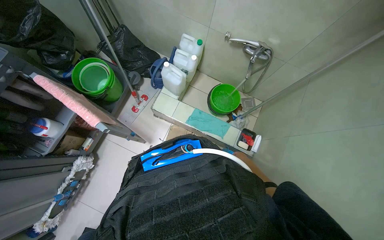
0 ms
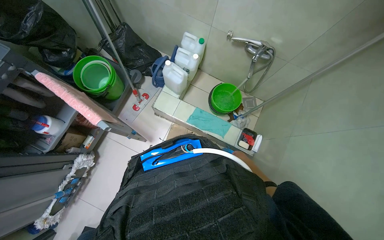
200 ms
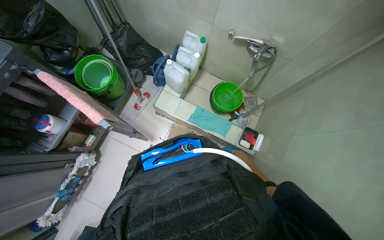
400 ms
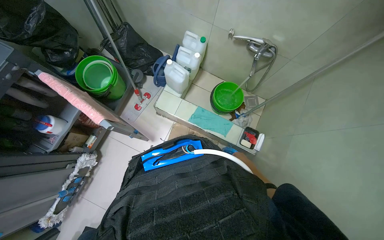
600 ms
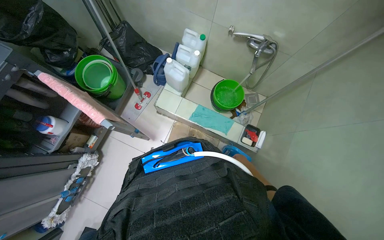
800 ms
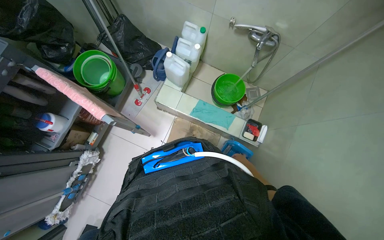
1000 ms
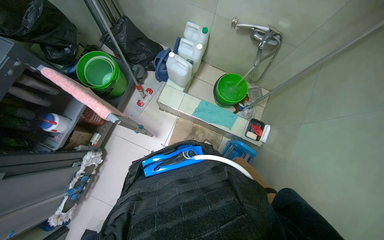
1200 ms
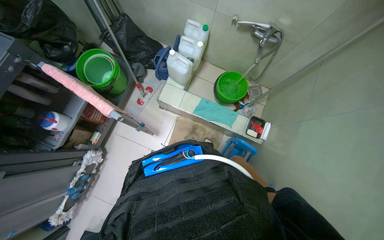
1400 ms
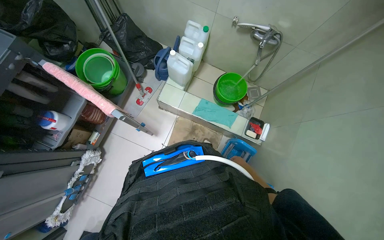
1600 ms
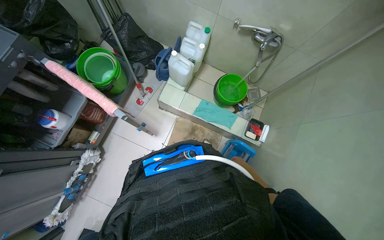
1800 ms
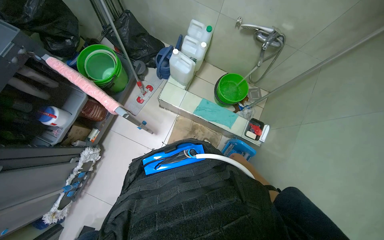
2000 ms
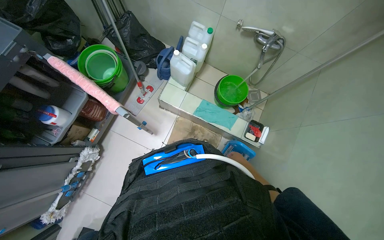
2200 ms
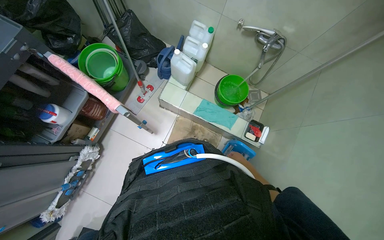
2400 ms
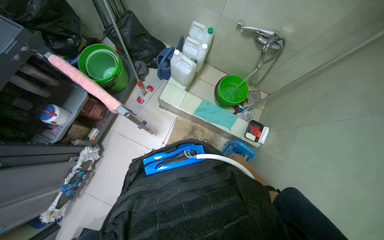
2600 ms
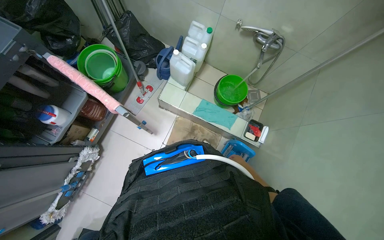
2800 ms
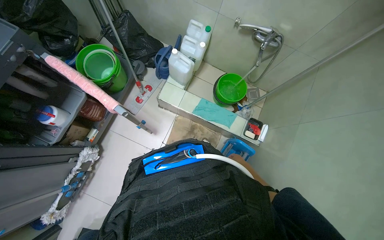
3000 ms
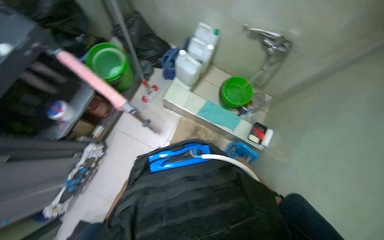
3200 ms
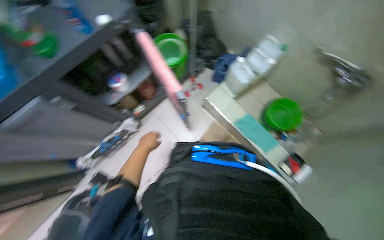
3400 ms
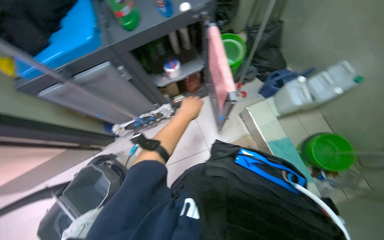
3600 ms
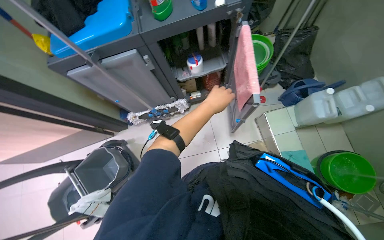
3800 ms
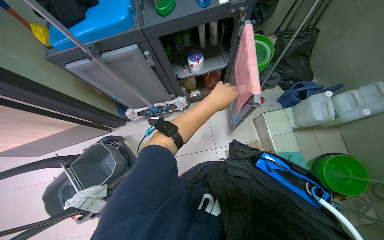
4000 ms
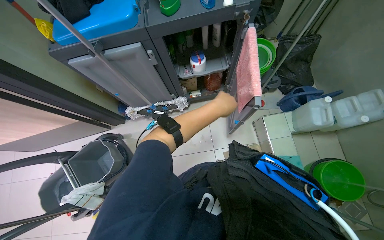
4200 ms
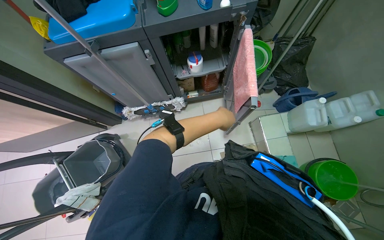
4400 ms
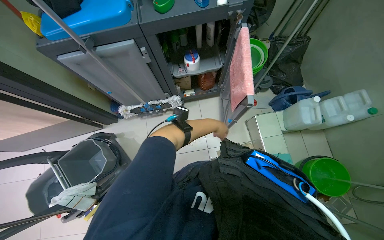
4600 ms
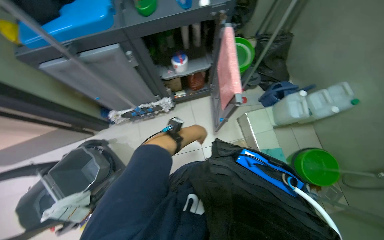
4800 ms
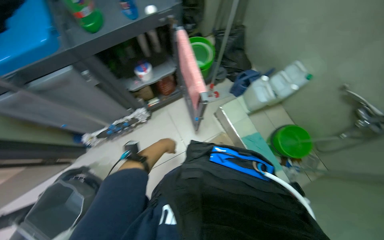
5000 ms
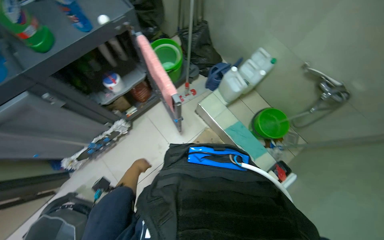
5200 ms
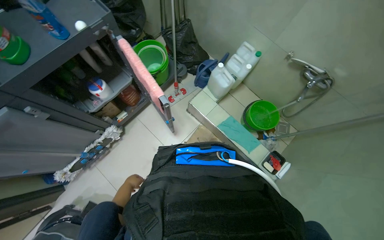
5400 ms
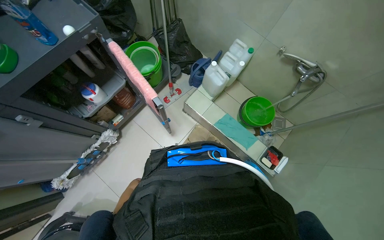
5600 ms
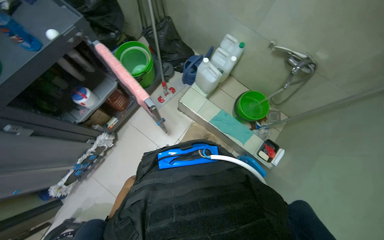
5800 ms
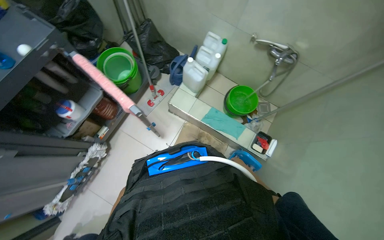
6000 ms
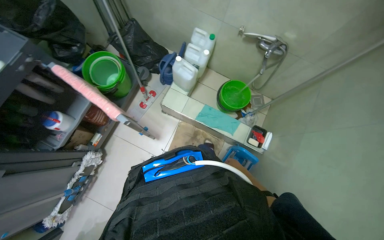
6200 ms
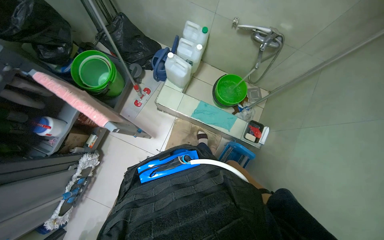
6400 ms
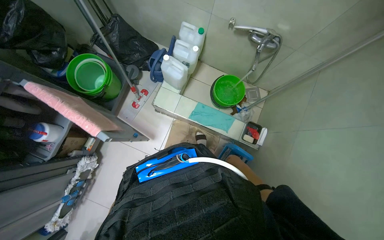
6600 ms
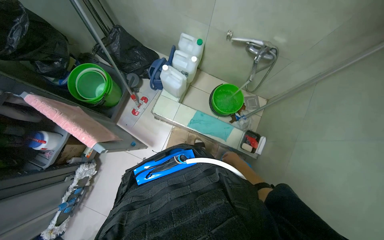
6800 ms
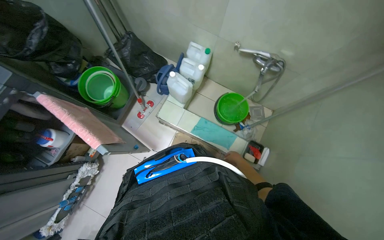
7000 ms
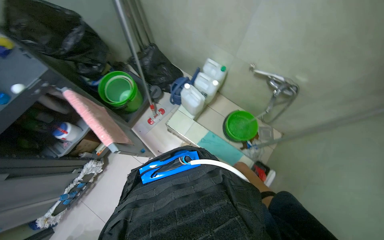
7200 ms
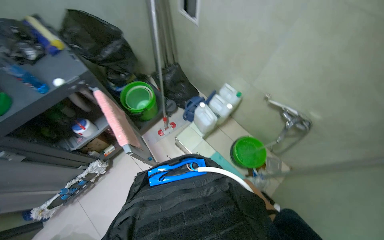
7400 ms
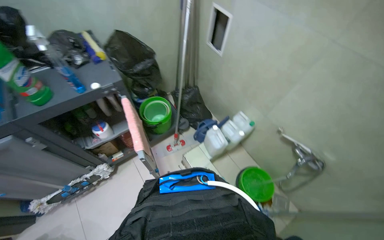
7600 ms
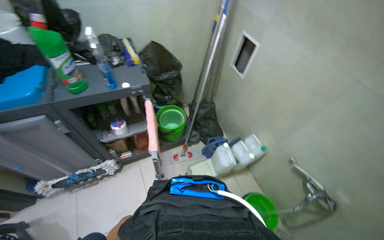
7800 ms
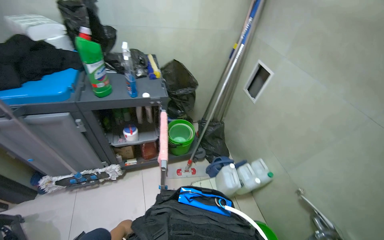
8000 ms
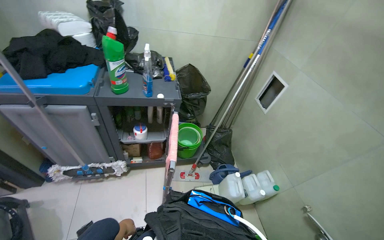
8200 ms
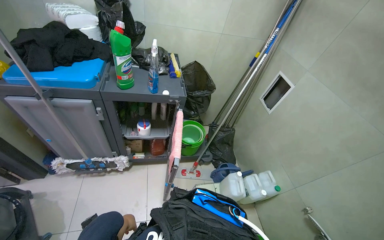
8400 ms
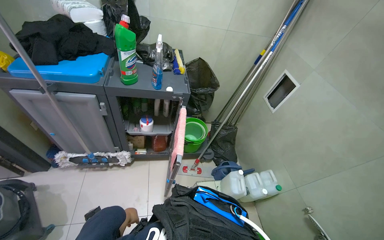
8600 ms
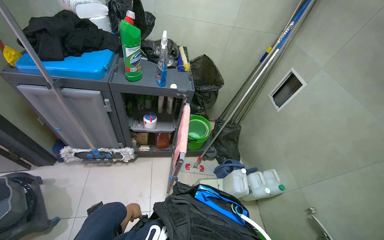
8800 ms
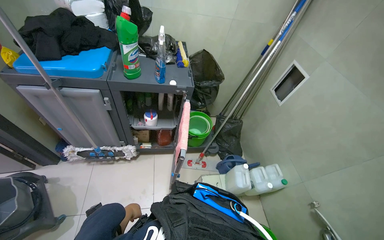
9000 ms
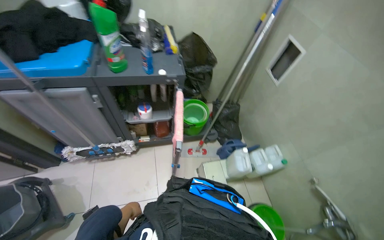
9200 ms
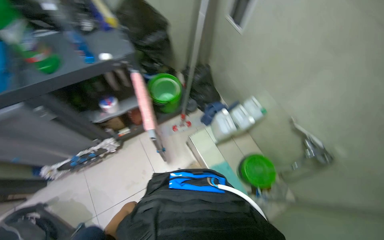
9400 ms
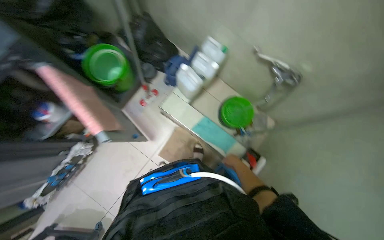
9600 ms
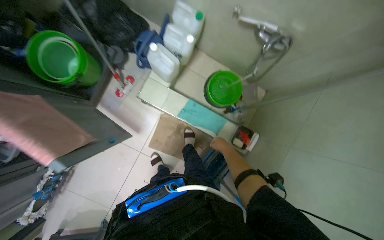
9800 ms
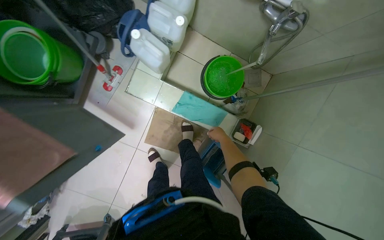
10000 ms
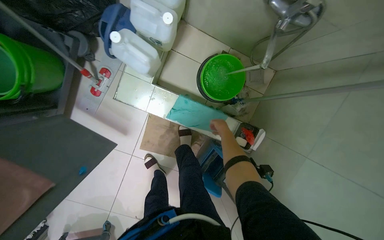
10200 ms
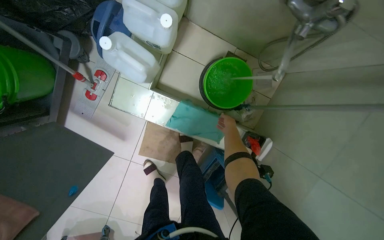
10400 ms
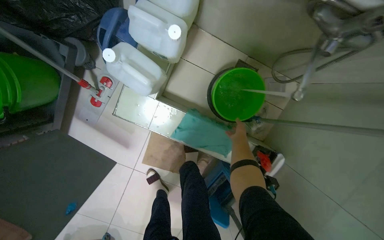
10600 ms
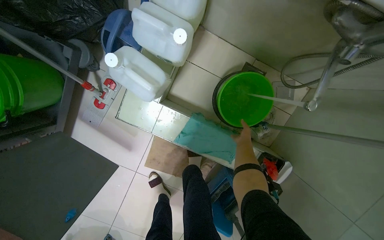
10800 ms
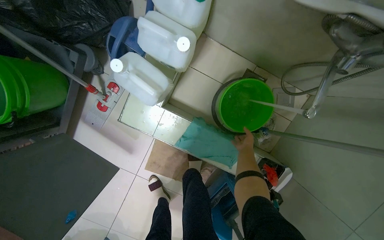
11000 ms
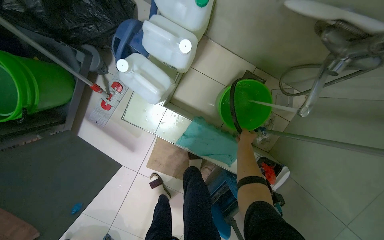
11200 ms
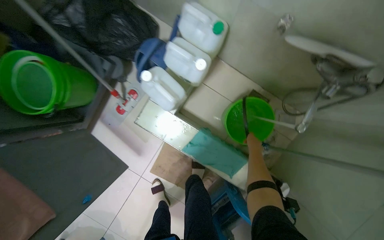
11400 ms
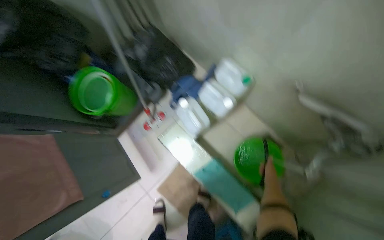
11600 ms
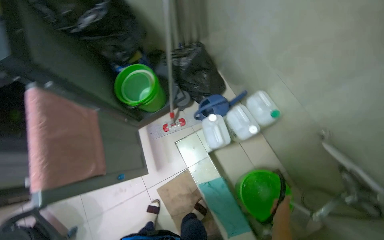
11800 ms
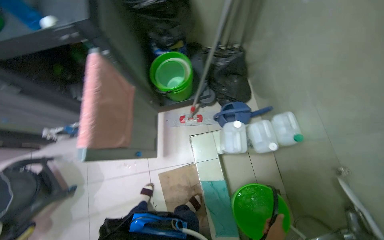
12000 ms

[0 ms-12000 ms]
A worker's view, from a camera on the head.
Job: preparing cleaning supplies.
The whole recording: Preparing cleaning equipment. The worker fills the mop bucket with water, assembles the mop, gathers cleaning cloths and spray bottles, and organizes towels.
3000 ms to 4400 ms: The wearer looks roughly 55 degrees further to the left.
4400 ms to 6000 ms: The wearer's head swings some 50 degrees to the right.
7600 ms to 9000 ms: The wearer looks some 30 degrees further to the left.
9000 ms to 10400 ms: The wearer moves about 80 cm. The wearer looks roughly 60 degrees further to the right. The view tips downward by some 55 degrees.
10400 ms to 12000 ms: The wearer looks some 60 degrees further to the left. The wearer looks approximately 20 degrees further upward.

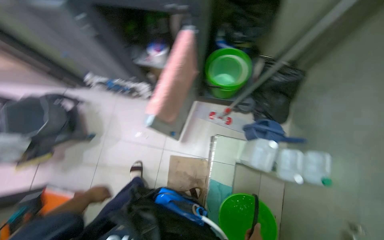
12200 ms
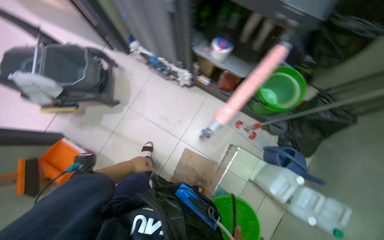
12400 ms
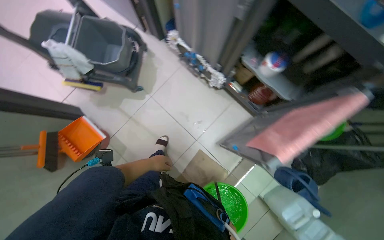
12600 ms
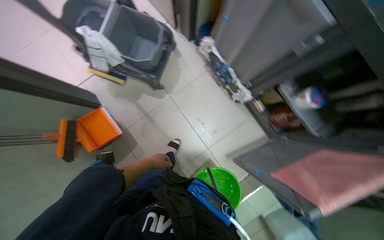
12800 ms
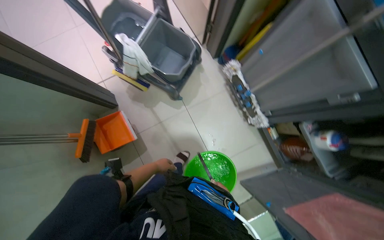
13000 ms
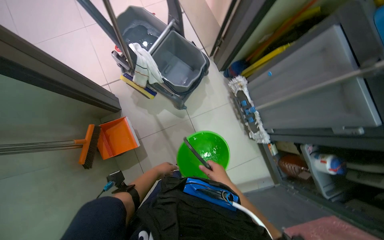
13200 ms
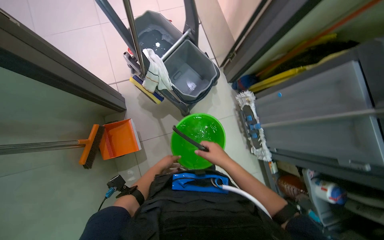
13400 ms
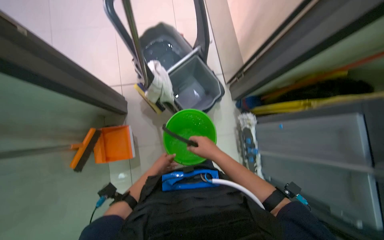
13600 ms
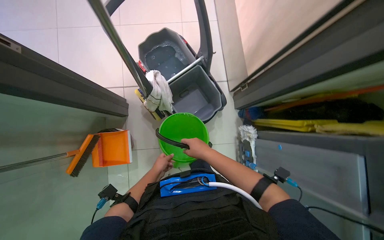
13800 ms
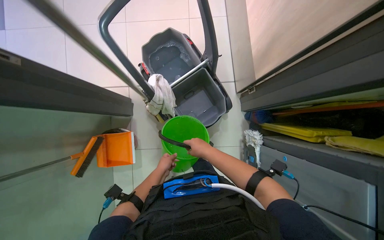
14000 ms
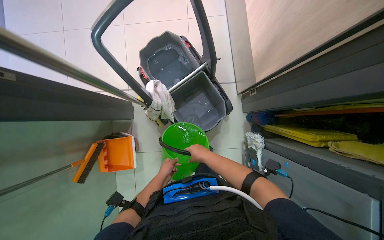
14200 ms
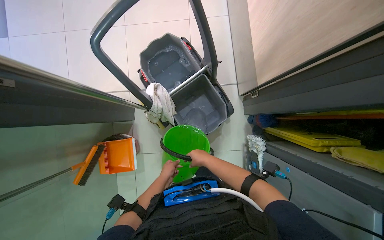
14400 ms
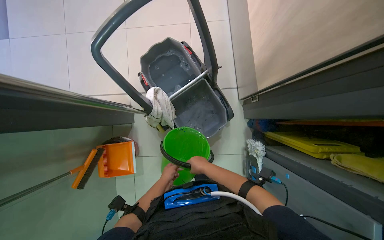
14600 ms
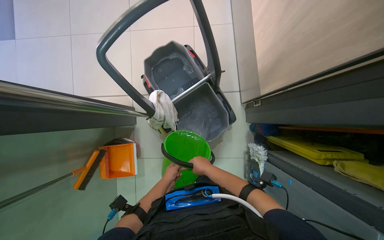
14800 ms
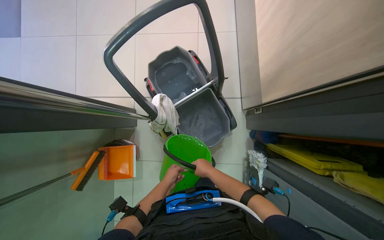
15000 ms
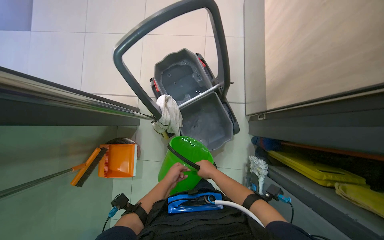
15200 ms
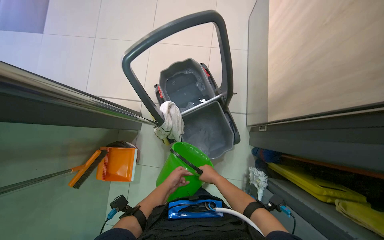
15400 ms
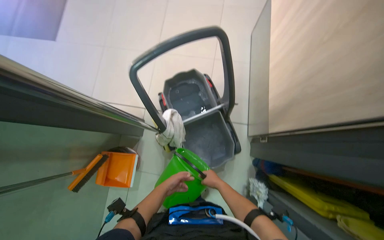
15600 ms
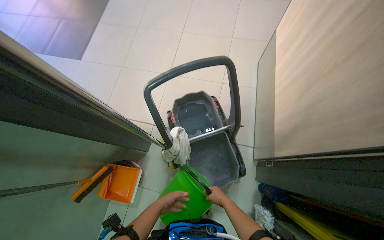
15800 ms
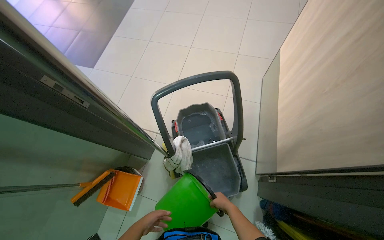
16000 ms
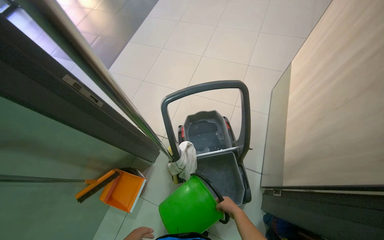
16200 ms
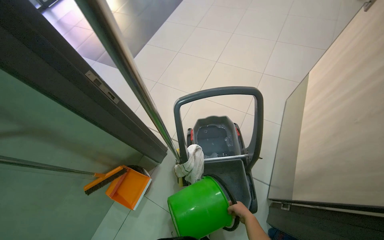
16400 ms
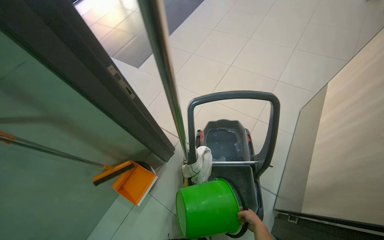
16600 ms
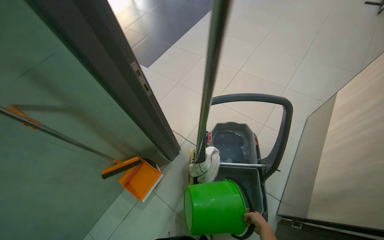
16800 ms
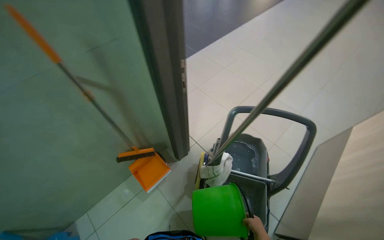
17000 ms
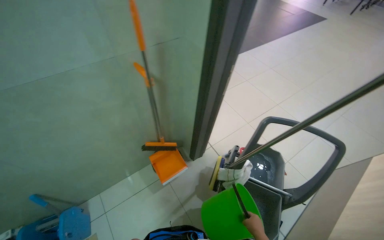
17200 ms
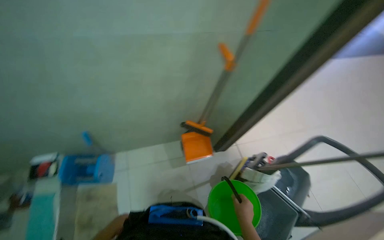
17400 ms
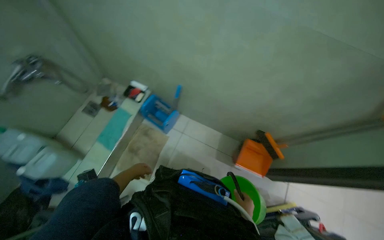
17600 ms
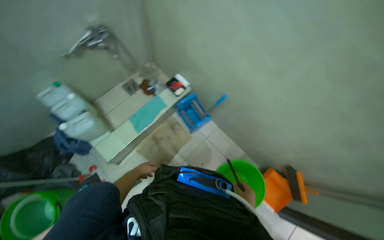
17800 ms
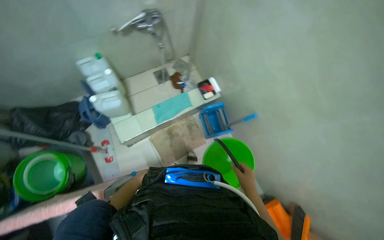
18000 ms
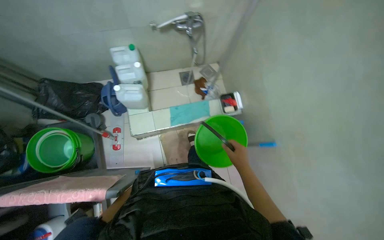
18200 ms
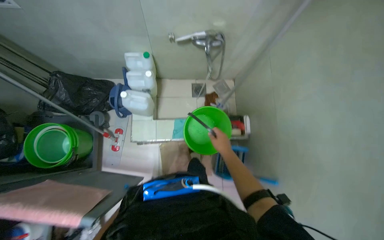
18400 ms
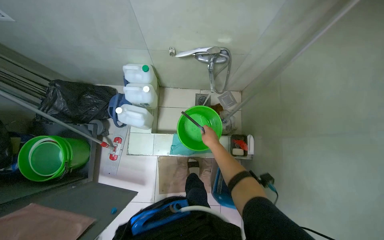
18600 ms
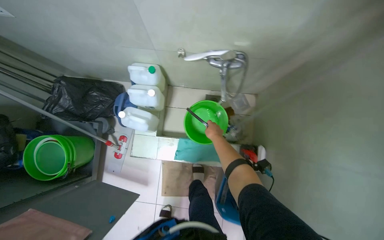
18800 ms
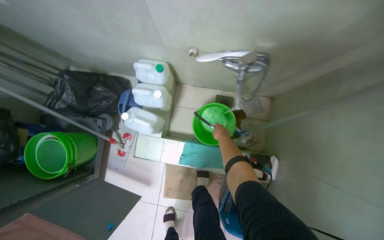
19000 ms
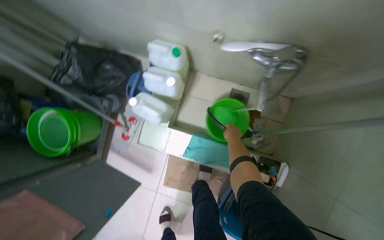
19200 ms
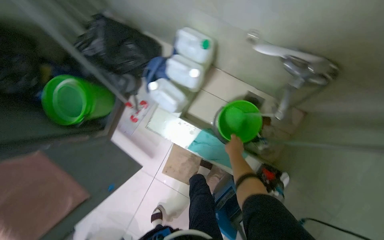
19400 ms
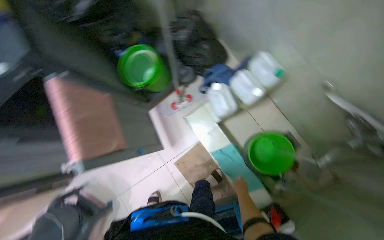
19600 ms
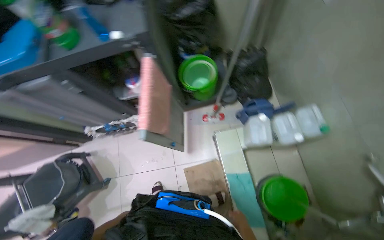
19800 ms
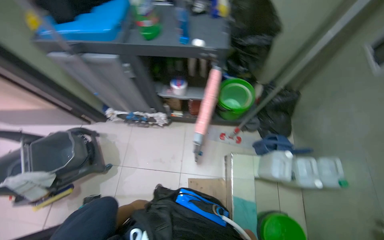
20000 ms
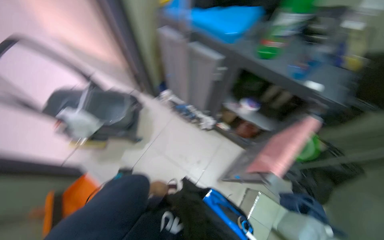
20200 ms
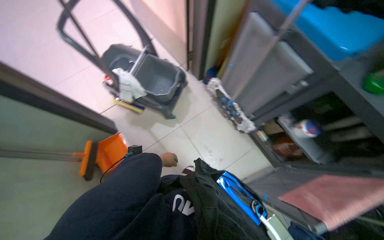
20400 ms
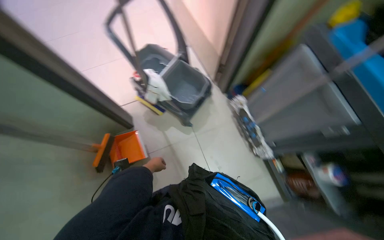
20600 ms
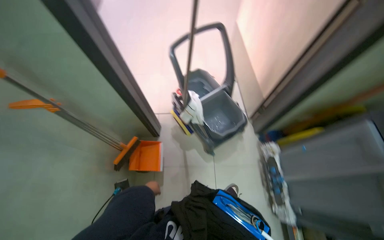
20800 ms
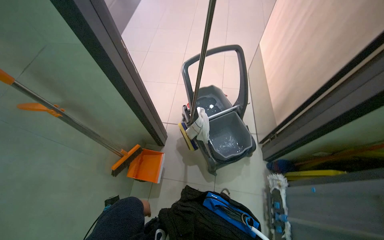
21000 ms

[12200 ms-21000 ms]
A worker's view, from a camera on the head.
Job: preparing cleaning supplies.
The whole recording: Preparing cleaning equipment. The worker fills the mop bucket with water, assembles the mop, gathers cleaning cloths and spray bottles, and organizes towels.
12200 ms to 13600 ms: The head travels about 1 m. The scene rotates clockwise by roughly 70 degrees.
13600 ms to 15200 ms: The right hand is displaced farther from the camera by roughly 15 cm.
15200 ms to 16600 ms: The wearer's head swings approximately 30 degrees to the left. The camera pitches upward, by roughly 20 degrees. The right hand heads to the right, covering about 15 cm.
16600 ms to 18000 ms: The wearer moves roughly 1 m. The head turns to the left by about 120 degrees.
18000 ms to 19600 ms: The camera travels about 40 cm. The head rotates roughly 85 degrees to the left.
19600 ms to 21000 ms: The head travels about 1 m. The wearer's head swings about 135 degrees to the left. The camera pitches upward, by approximately 15 degrees.
